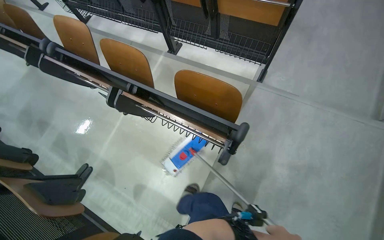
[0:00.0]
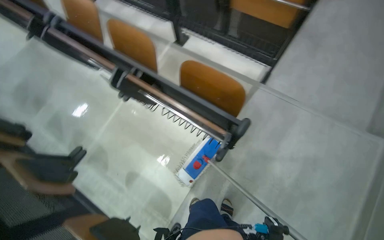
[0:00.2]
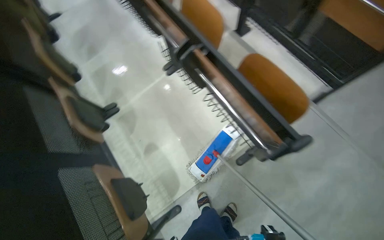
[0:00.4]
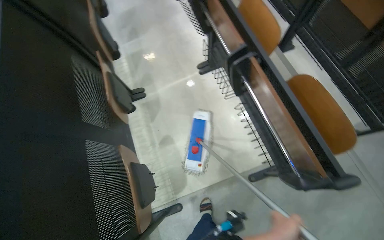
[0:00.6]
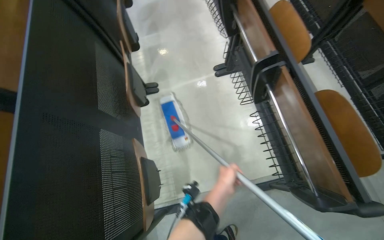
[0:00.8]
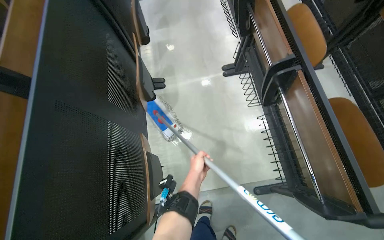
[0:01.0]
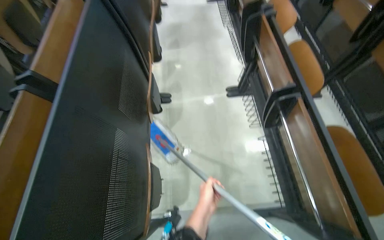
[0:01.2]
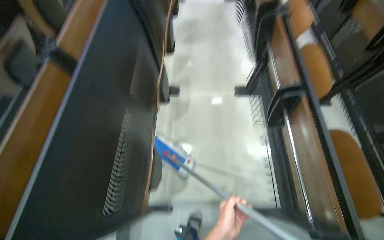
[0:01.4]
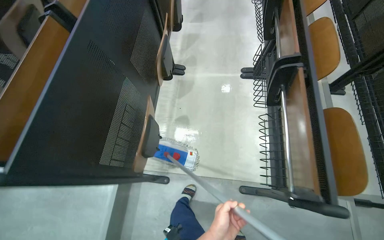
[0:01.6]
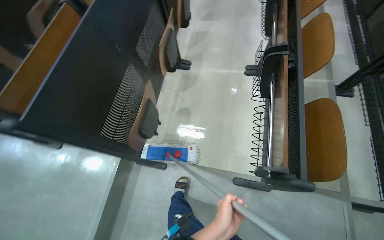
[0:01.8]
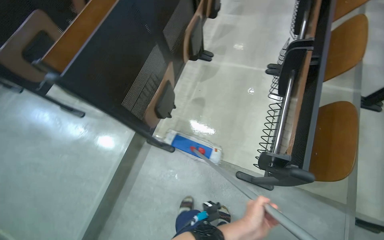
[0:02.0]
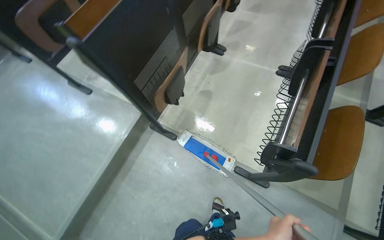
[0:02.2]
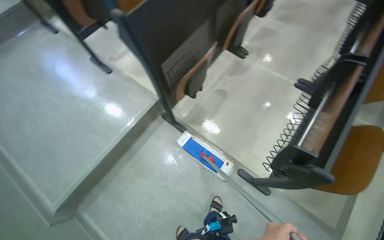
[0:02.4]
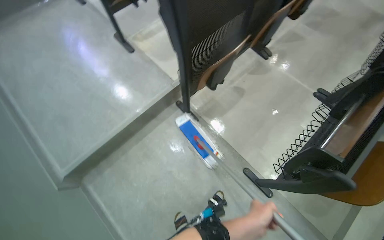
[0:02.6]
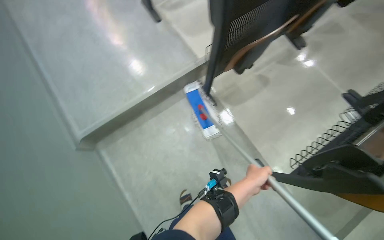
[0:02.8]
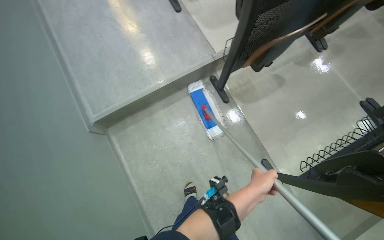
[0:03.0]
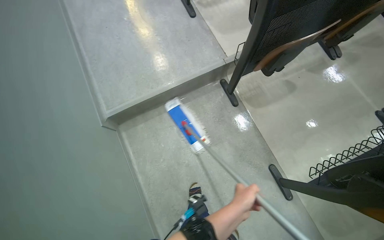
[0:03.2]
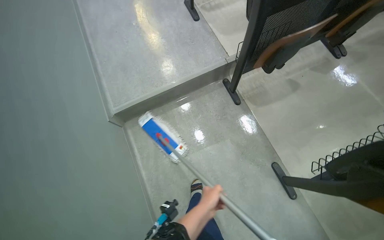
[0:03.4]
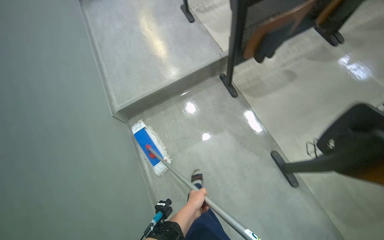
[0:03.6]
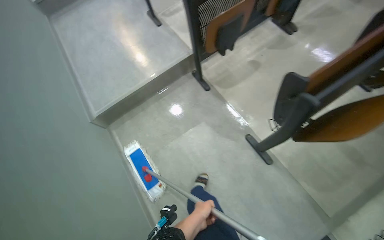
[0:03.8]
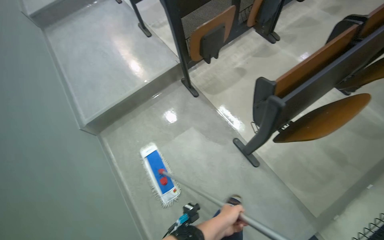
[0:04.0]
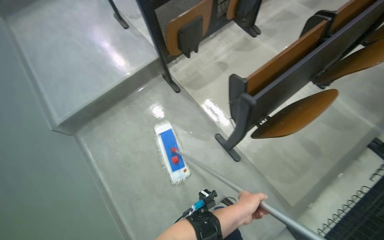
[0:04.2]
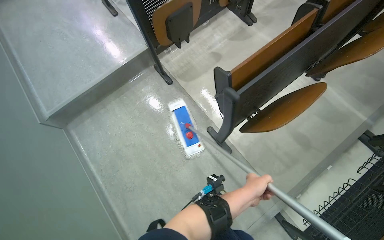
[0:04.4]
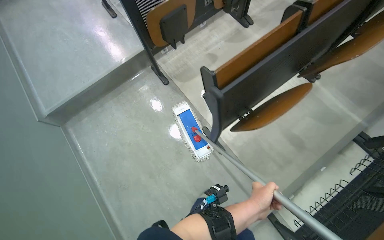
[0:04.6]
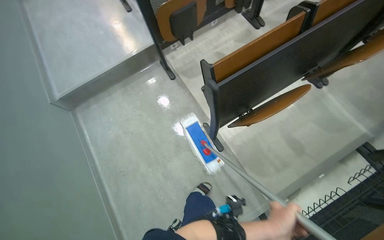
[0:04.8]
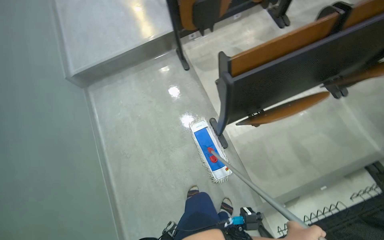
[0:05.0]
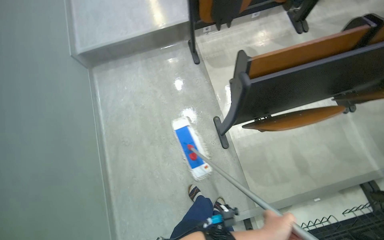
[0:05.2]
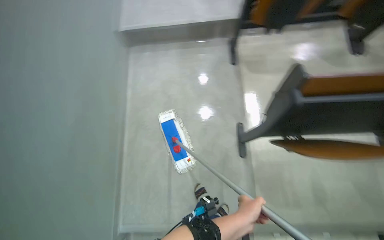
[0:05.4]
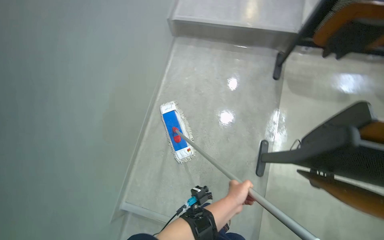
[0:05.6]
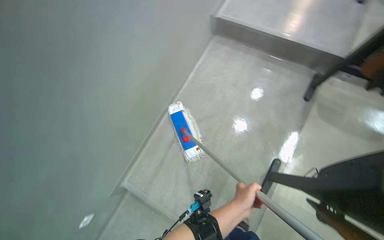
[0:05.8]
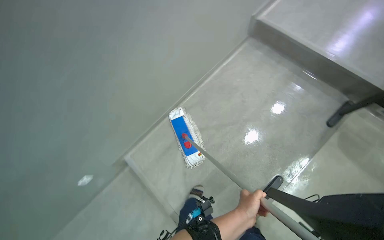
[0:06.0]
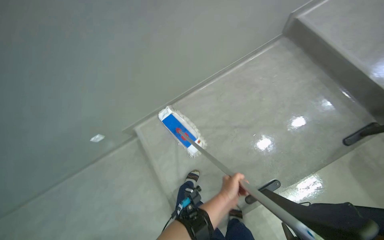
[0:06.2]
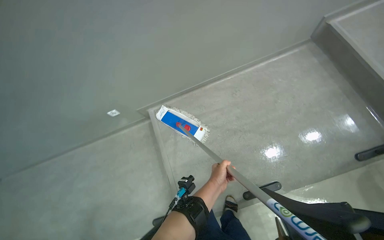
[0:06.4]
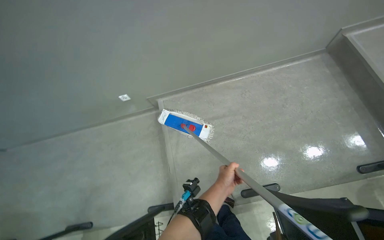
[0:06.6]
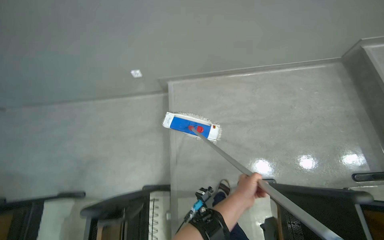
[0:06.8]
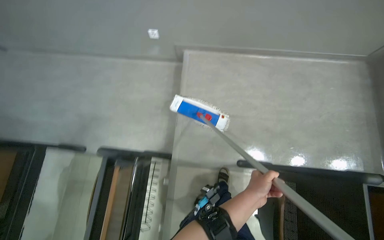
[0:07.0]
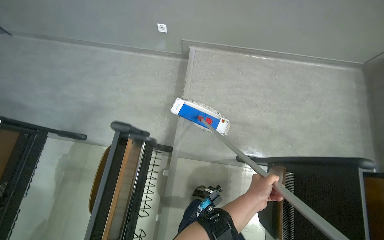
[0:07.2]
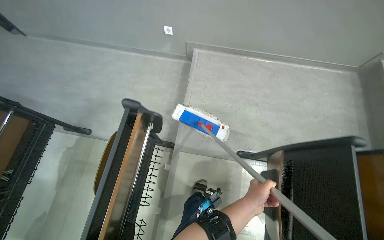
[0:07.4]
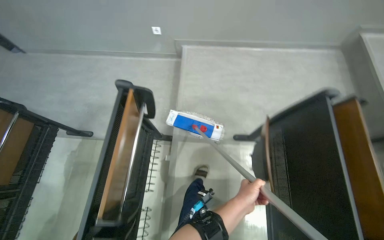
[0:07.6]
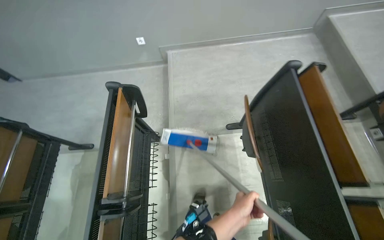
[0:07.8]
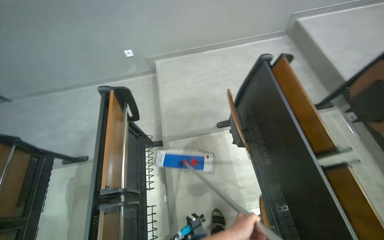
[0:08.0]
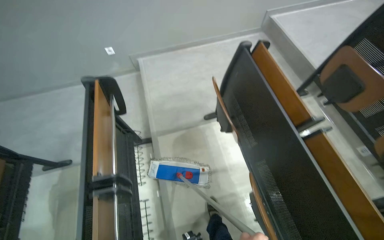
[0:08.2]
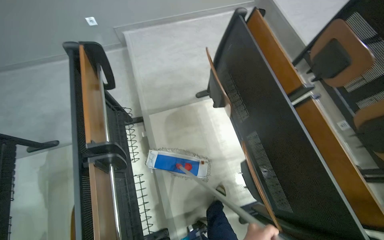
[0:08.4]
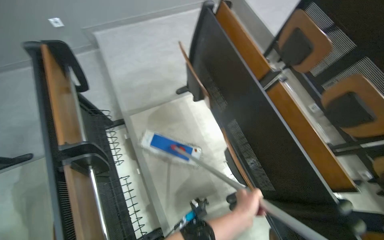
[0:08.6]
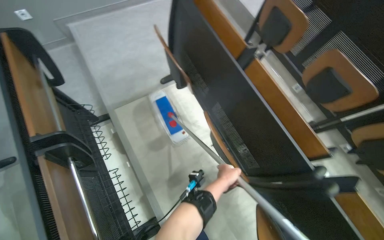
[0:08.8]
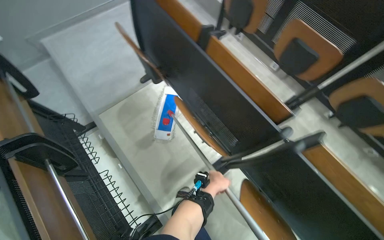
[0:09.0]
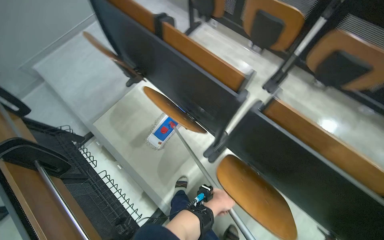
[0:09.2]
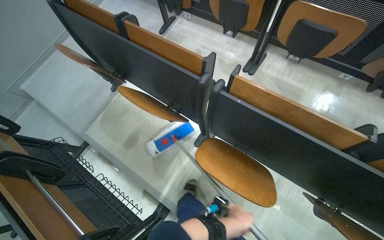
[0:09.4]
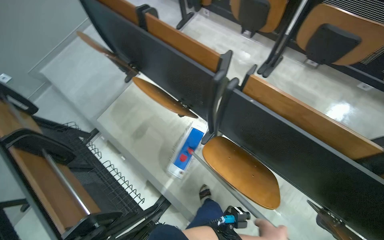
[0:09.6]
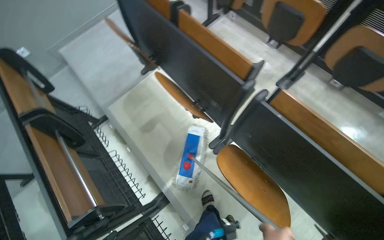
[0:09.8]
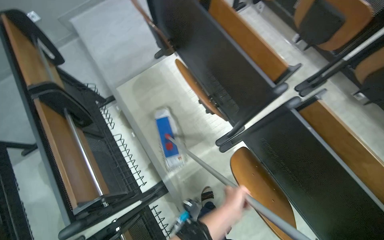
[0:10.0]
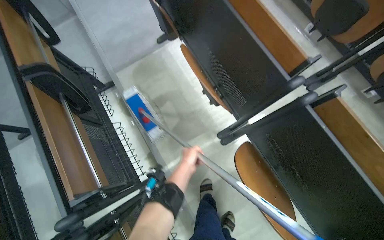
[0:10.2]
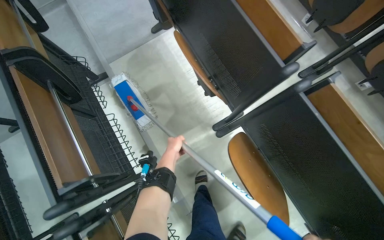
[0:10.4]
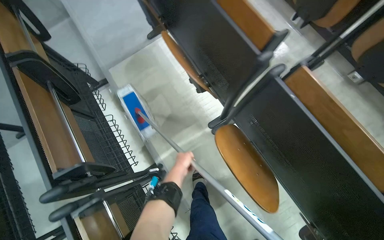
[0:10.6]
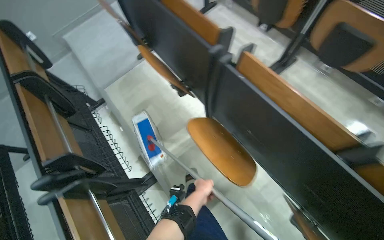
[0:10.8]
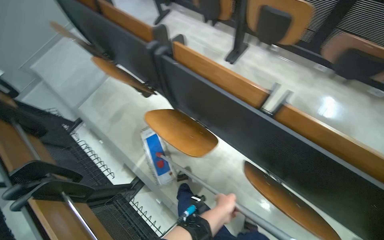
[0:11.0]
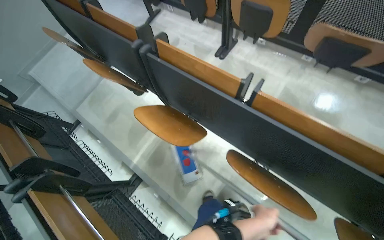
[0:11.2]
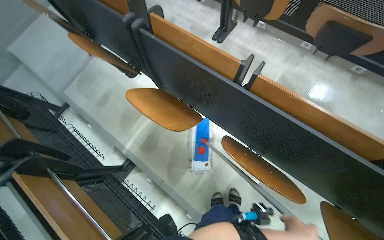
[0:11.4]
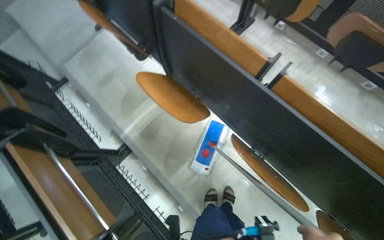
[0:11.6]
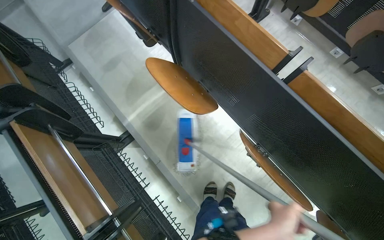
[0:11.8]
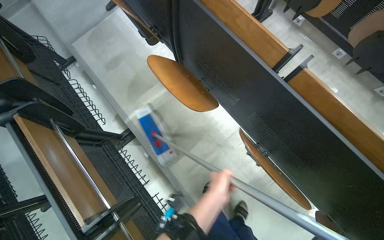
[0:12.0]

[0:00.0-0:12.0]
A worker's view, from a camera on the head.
Job: mopping floor.
The whole recording: Mopping lecture hall floor. The worker mops the floor in the lecture hall, moving the mop between rows of seats.
0:00.0 to 0:01.6: The head turns to the left by some 70 degrees.
0:01.6 to 0:03.0: The head travels some 60 cm. The wearer looks about 55 degrees further to the left.
0:03.0 to 0:04.4: The wearer moves about 60 cm.
0:04.4 to 0:06.0: The head rotates roughly 85 degrees to the left.
0:06.0 to 0:07.6: The camera is carried approximately 80 cm. The scene rotates clockwise by roughly 50 degrees.
0:07.6 to 0:09.0: The head travels about 60 cm. The head rotates some 45 degrees to the right.
0:10.4 to 0:12.0: The camera travels about 60 cm.

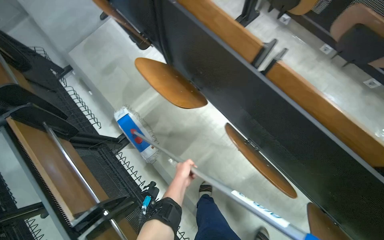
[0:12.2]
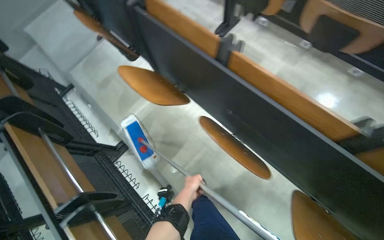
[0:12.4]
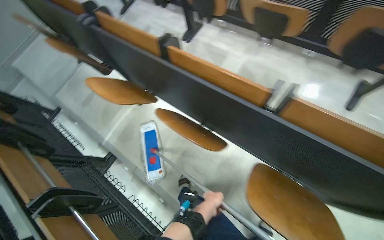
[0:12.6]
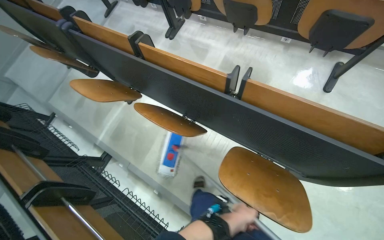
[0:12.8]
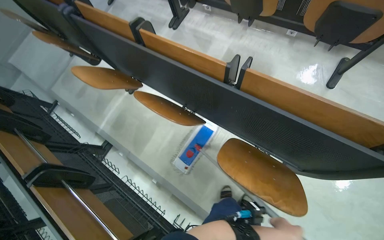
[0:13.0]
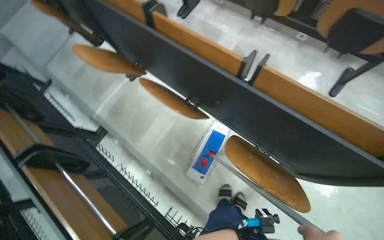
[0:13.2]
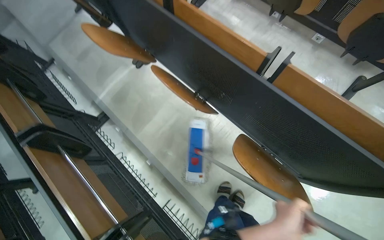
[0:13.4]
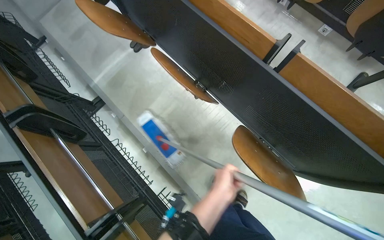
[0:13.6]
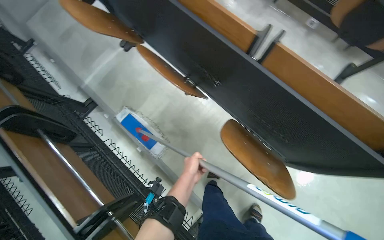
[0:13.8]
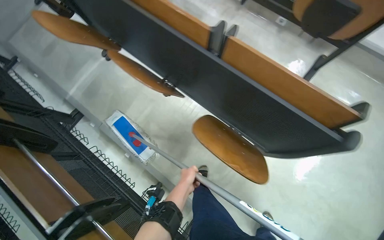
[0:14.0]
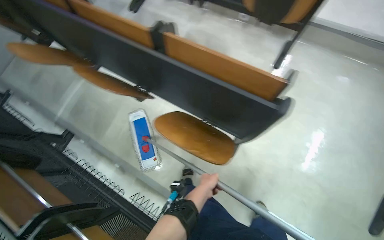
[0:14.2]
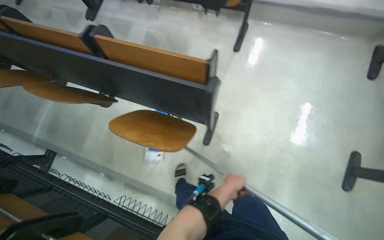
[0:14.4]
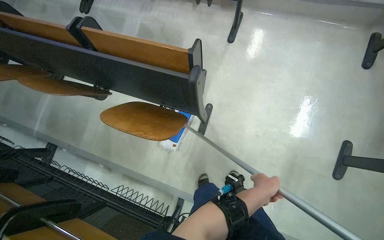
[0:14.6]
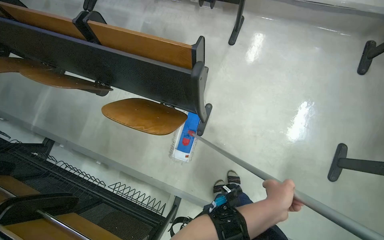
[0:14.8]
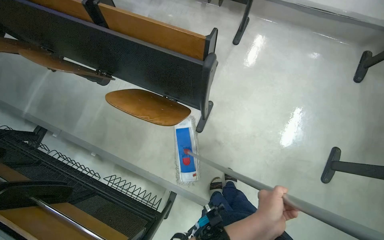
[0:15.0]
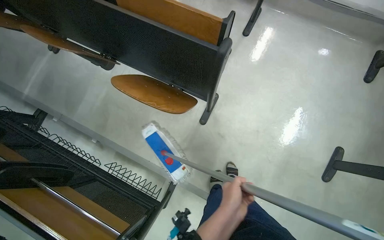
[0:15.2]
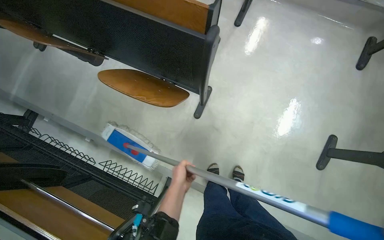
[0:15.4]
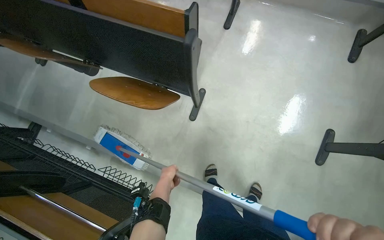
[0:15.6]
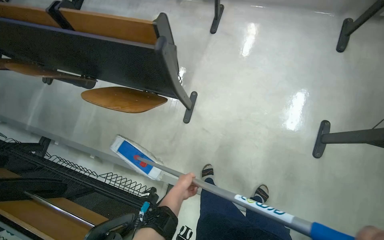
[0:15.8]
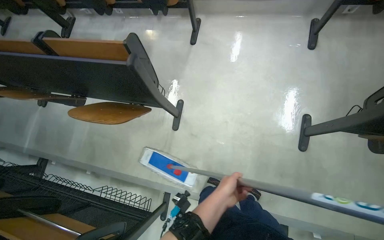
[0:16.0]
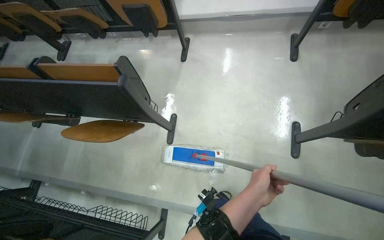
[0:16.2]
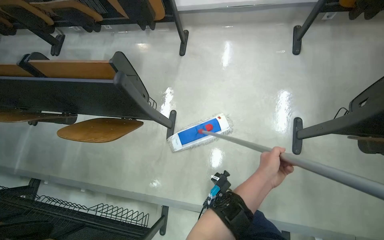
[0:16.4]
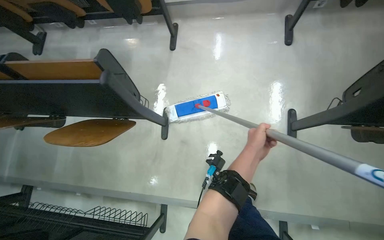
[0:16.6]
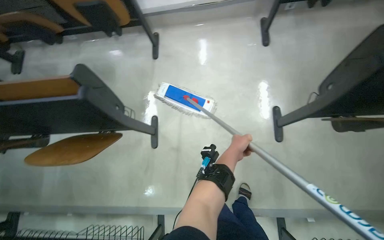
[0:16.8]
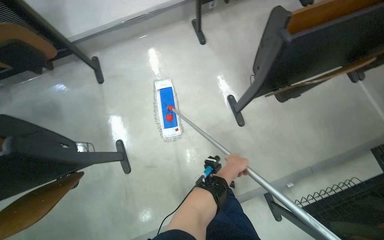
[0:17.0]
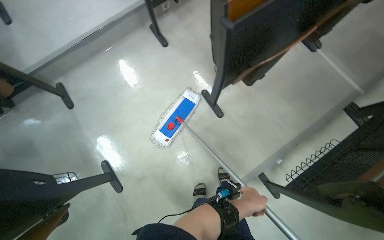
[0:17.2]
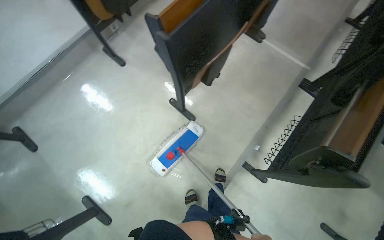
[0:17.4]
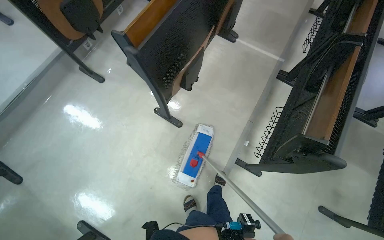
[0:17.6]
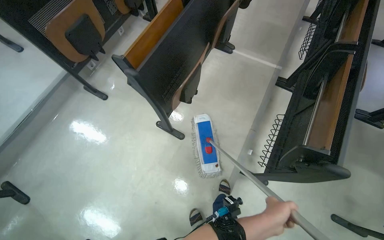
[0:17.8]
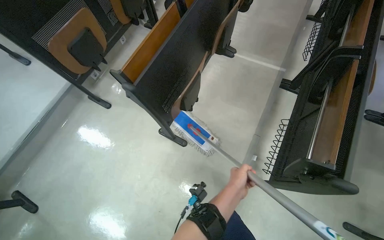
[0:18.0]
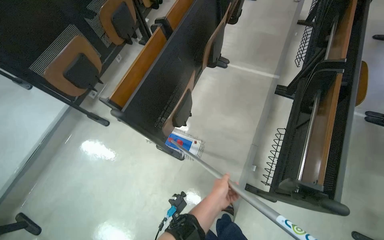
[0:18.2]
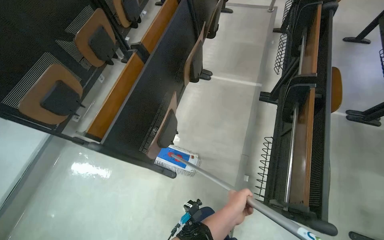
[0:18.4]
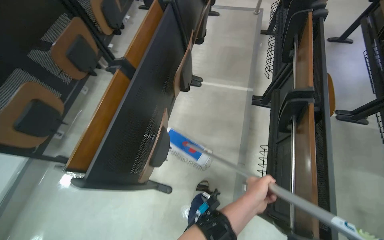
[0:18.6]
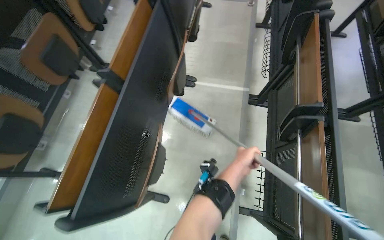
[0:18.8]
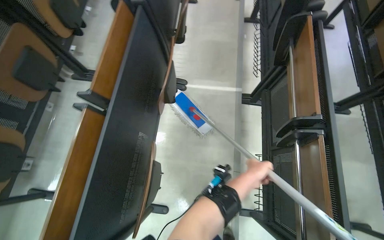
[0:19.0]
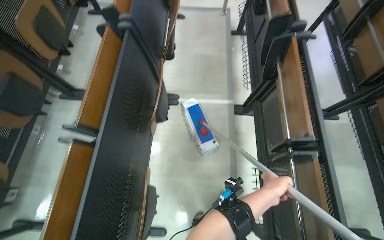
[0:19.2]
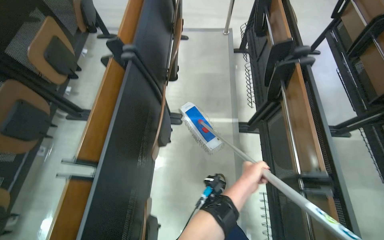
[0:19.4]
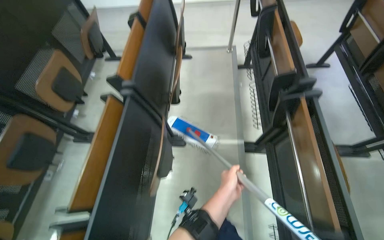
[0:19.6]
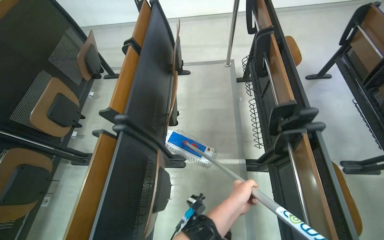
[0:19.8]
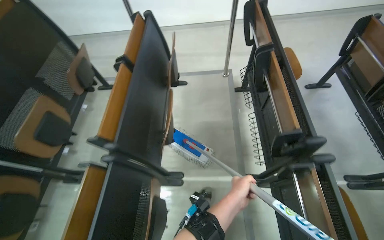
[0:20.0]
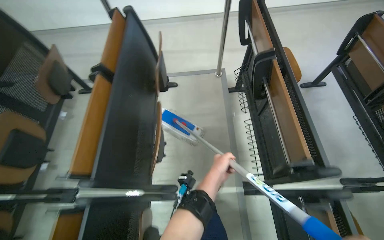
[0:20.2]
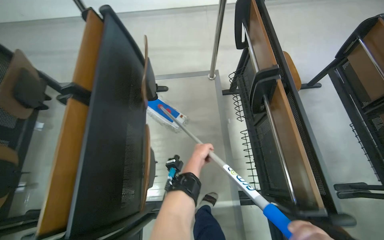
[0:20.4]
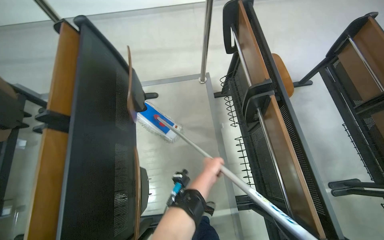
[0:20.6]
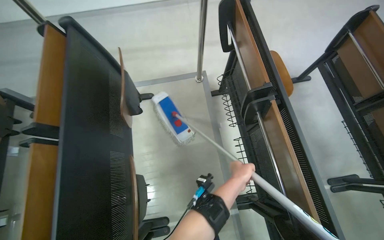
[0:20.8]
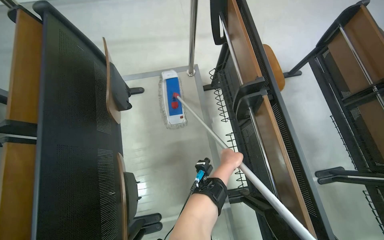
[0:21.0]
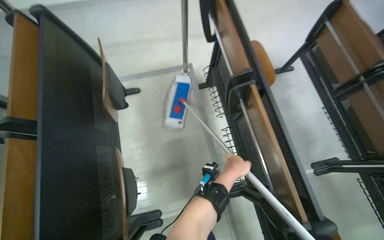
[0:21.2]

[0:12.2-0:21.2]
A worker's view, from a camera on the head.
Job: mopping floor.
The whole recording: Mopping lecture hall floor. The worker mops the floor in the lecture hall, moving the mop between rows of seats.
0:12.2 to 0:13.8: The wearer moves roughly 50 cm.
0:13.8 to 0:15.2: The camera travels roughly 60 cm.
0:15.2 to 0:16.6: The right hand travels to the left and back again, about 10 cm each way.
0:16.6 to 0:18.2: The camera is carried approximately 60 cm. The wearer looks roughly 70 degrees further to the right. The camera pitches upward, by roughly 15 degrees.
0:18.2 to 0:19.8: The camera travels about 90 cm.
0:19.8 to 0:21.2: The wearer moves approximately 70 cm. The wearer's head swings some 15 degrees to the right.
